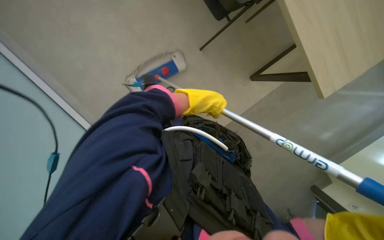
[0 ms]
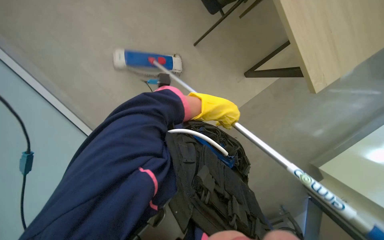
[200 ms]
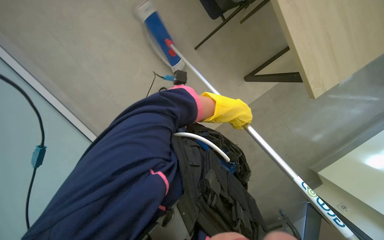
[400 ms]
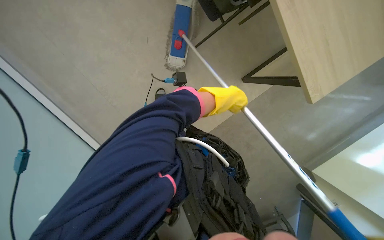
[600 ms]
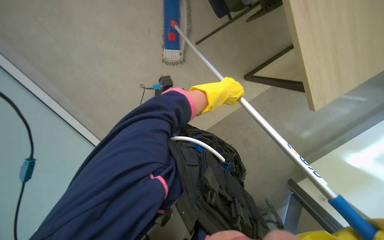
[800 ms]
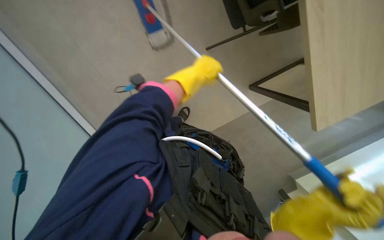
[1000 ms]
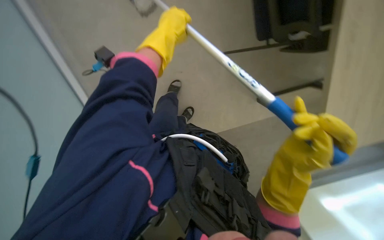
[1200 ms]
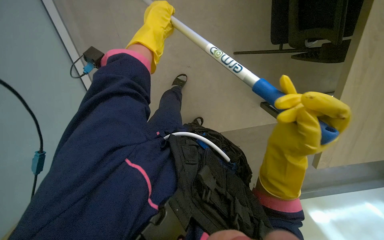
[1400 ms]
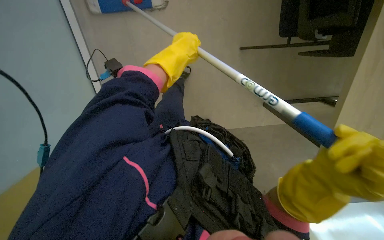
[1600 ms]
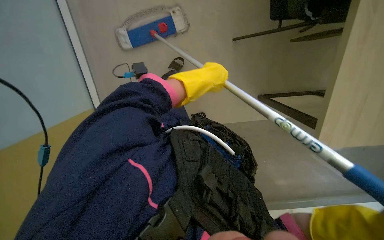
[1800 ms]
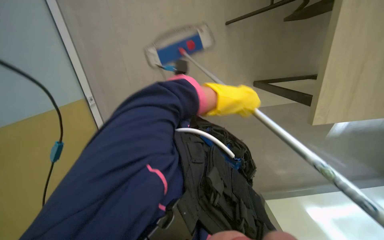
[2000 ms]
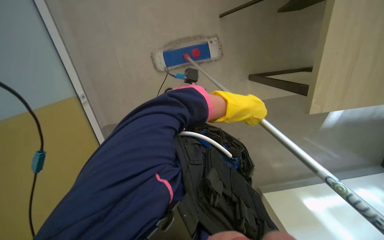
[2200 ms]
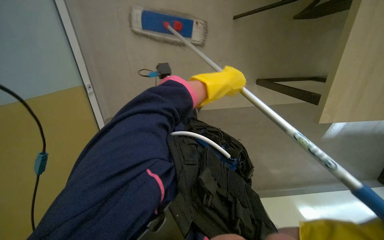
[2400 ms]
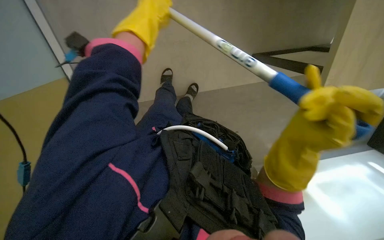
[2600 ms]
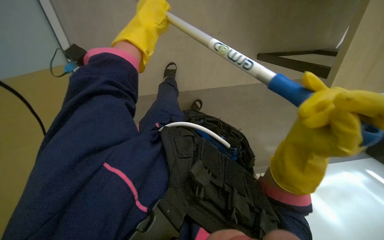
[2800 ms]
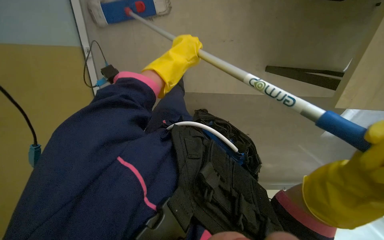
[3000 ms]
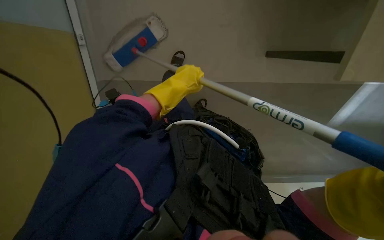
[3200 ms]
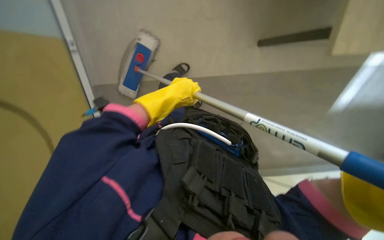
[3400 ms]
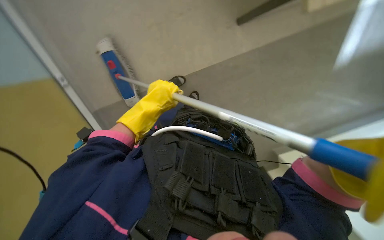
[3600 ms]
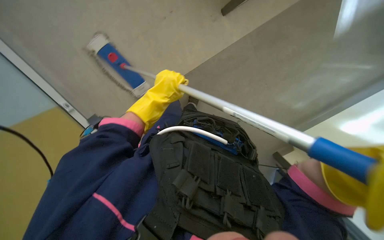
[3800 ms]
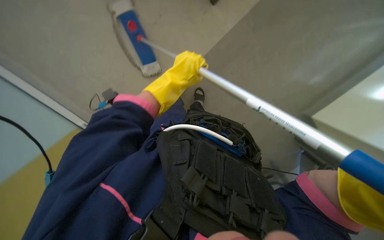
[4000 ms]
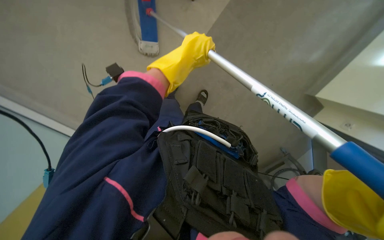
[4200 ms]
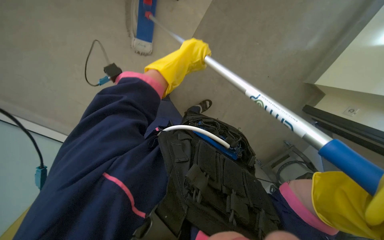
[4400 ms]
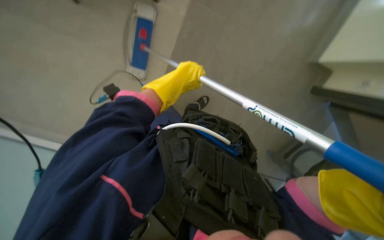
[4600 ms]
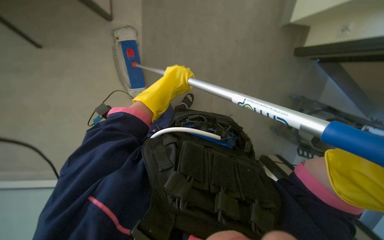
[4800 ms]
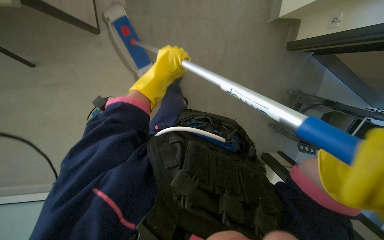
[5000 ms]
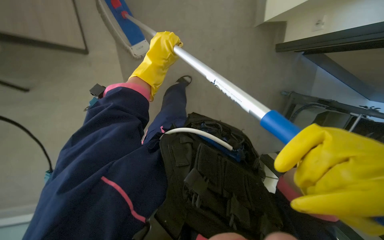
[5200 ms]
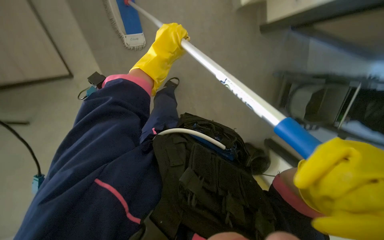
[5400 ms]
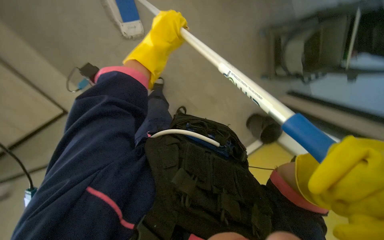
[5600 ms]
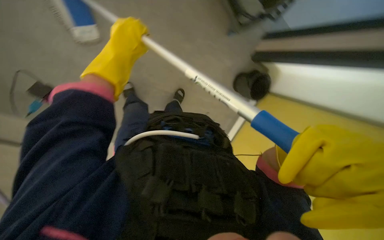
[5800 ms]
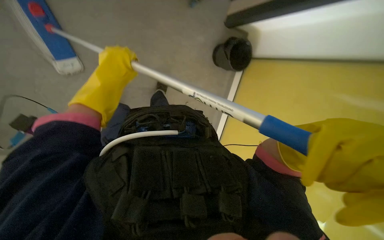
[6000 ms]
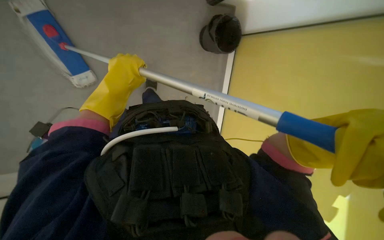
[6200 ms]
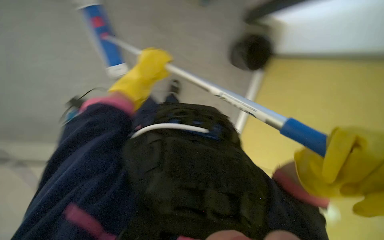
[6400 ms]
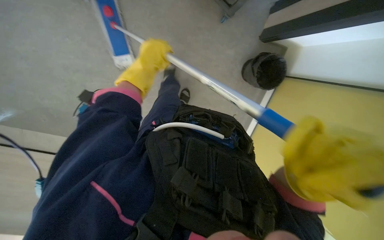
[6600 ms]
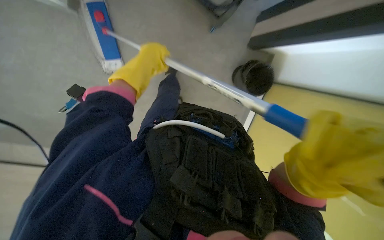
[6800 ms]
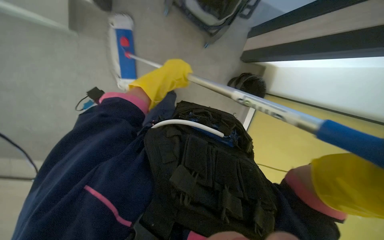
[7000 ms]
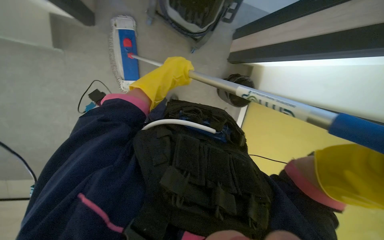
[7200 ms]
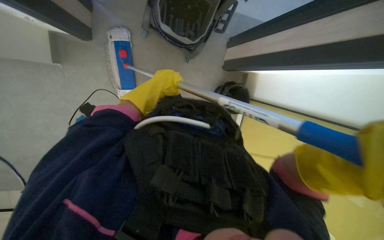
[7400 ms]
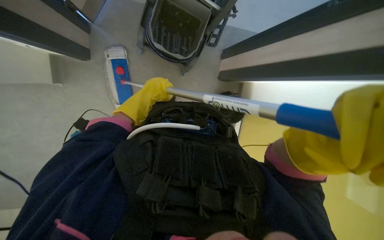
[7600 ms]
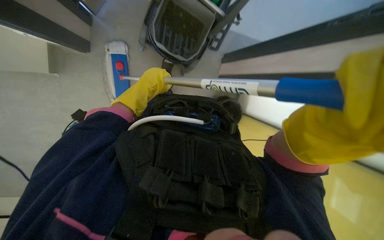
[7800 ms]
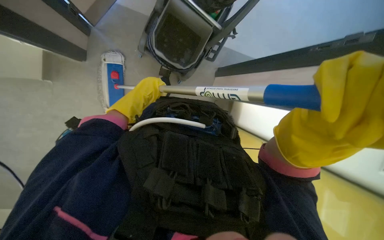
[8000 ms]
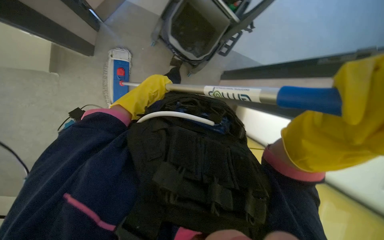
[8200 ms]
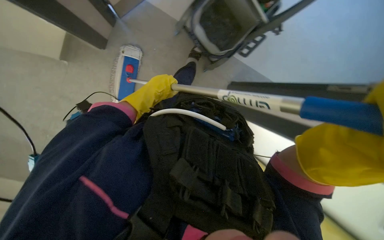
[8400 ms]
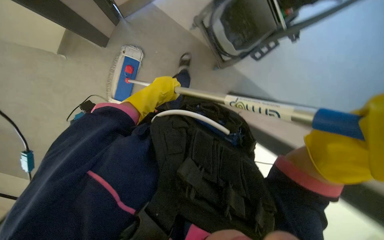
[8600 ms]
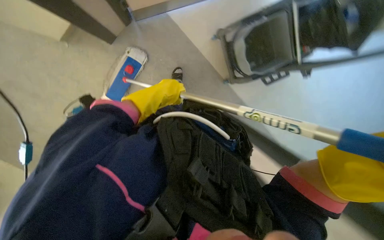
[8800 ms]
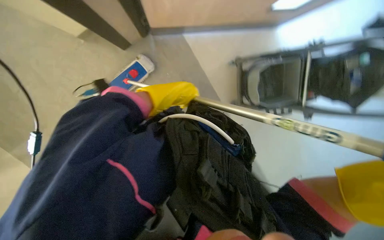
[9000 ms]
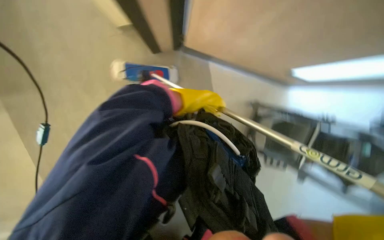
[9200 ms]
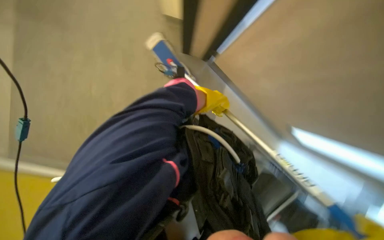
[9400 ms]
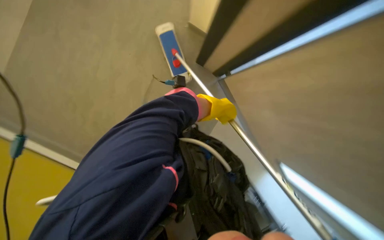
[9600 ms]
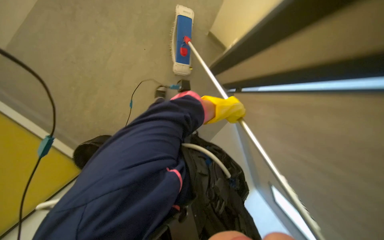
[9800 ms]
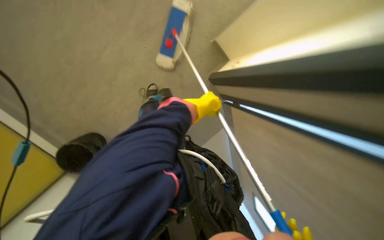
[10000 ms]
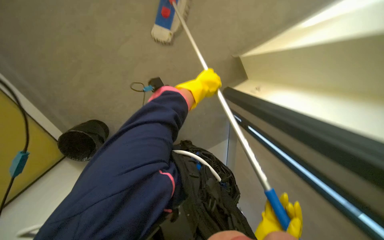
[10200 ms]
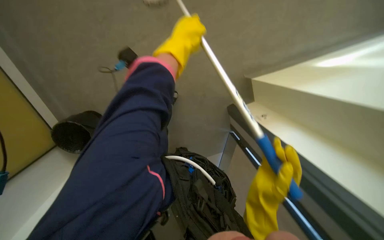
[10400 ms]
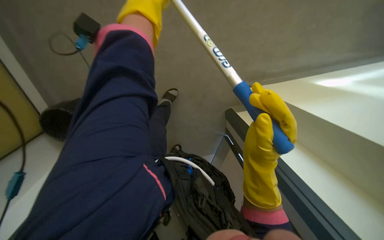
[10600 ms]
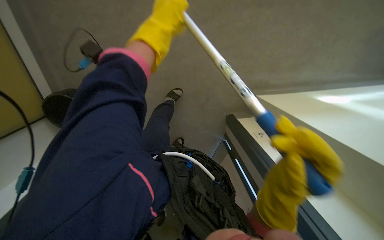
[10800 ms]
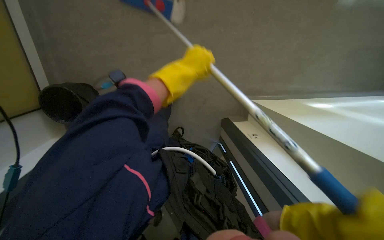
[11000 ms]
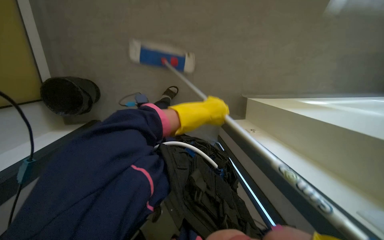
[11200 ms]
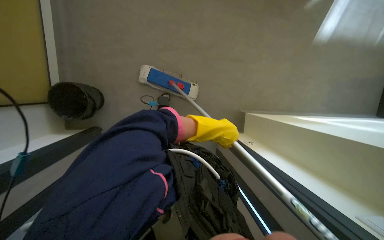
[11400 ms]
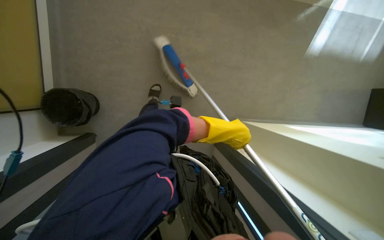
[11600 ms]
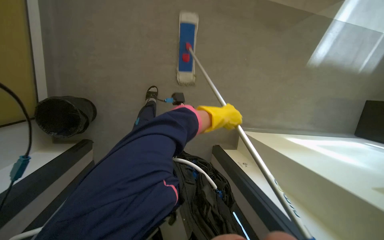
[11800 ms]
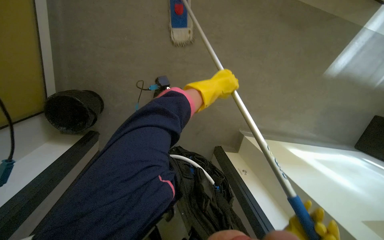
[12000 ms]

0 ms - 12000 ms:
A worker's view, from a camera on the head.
Job: mopping floor.
The whole recording: Mopping office floor. The worker mops the office floor, moving chairs as needed.
0 ms - 1600 ms: The left hand reaches about 5 cm to the right, then returns.
1600 ms - 3000 ms: The left hand reaches some 15 cm to the right, then returns.
3000 ms - 4400 ms: The left hand goes down the picture and returns, about 10 cm each way.
4400 ms - 6000 ms: The head rotates some 30 degrees to the right.
6000 ms - 7600 ms: The left hand heads to the right and farther from the camera, covering some 15 cm.
7600 ms - 9000 ms: The wearer looks approximately 10 degrees further upward.
9000 ms - 10400 ms: Everything in view rotates approximately 25 degrees clockwise. The left hand goes some 15 cm up the picture, and reaches about 15 cm to the right, then returns.
10400 ms - 12000 ms: The camera sweeps to the right, by about 15 degrees.

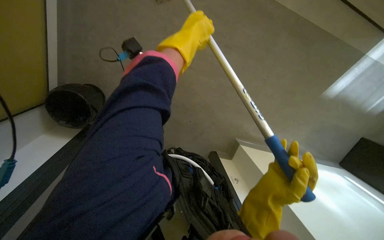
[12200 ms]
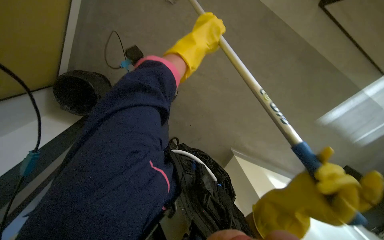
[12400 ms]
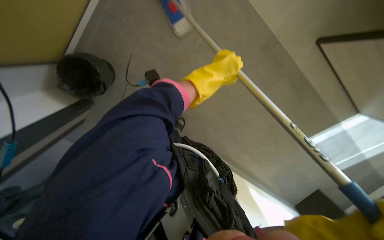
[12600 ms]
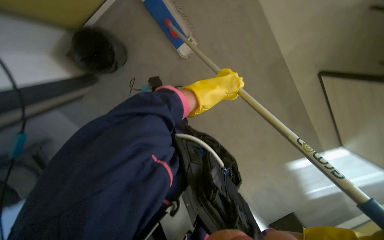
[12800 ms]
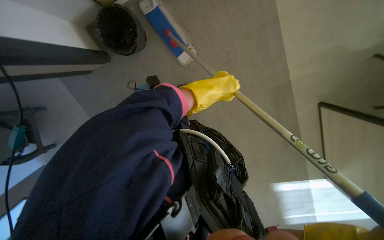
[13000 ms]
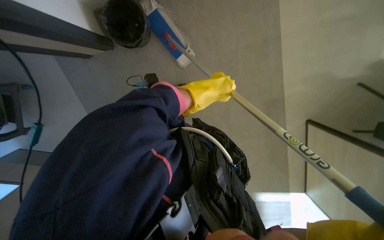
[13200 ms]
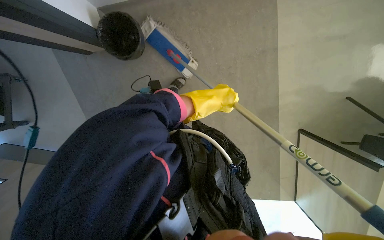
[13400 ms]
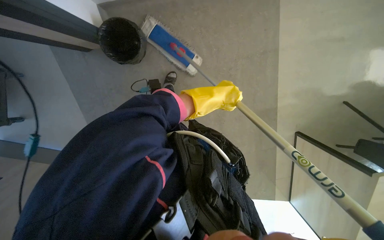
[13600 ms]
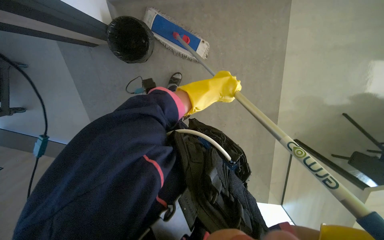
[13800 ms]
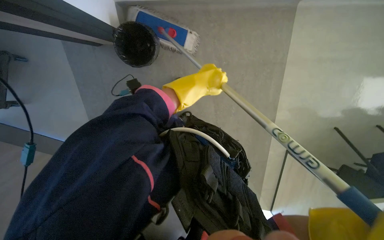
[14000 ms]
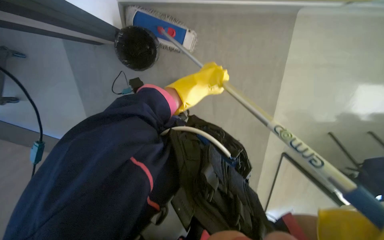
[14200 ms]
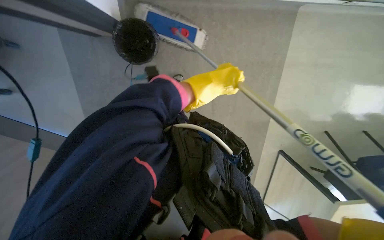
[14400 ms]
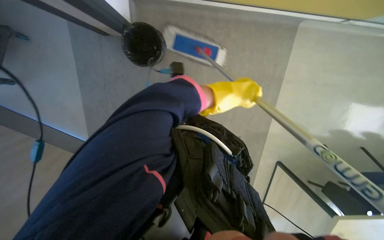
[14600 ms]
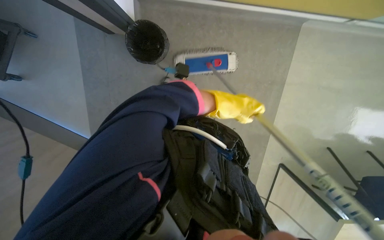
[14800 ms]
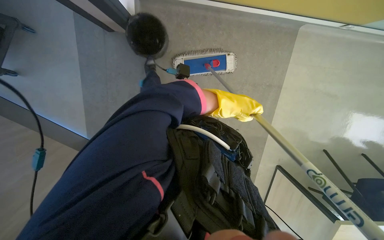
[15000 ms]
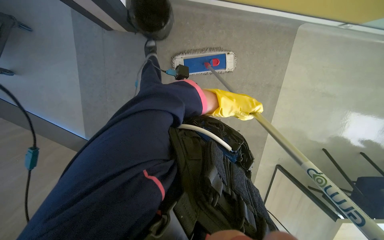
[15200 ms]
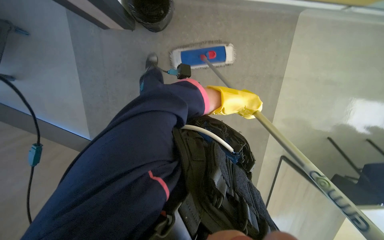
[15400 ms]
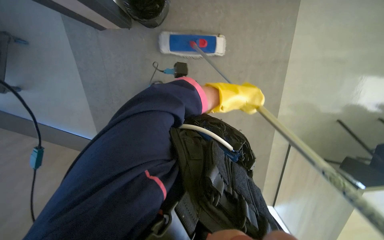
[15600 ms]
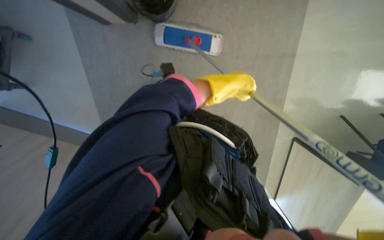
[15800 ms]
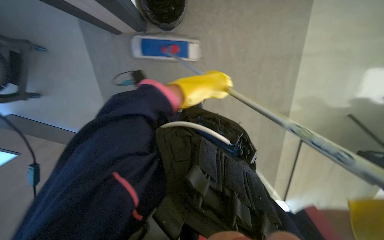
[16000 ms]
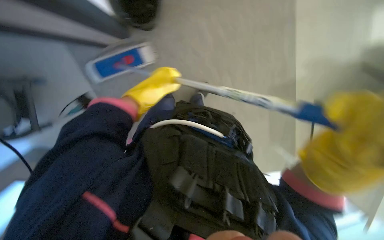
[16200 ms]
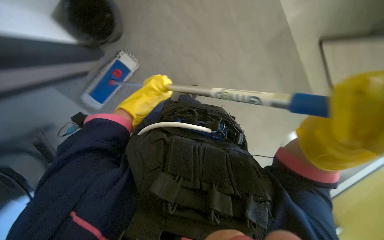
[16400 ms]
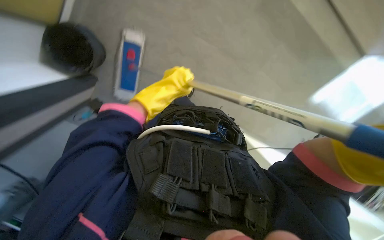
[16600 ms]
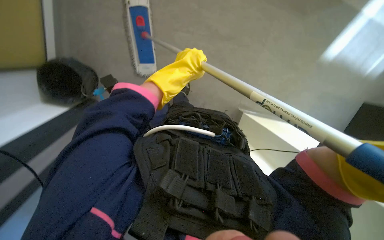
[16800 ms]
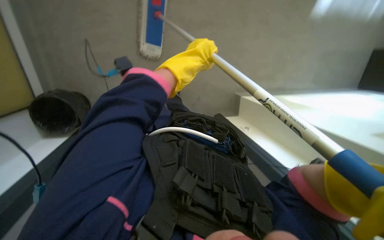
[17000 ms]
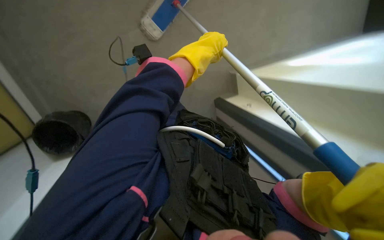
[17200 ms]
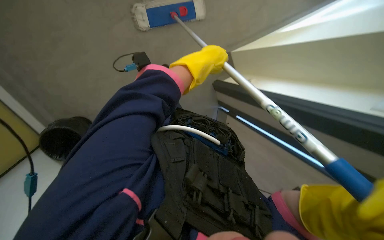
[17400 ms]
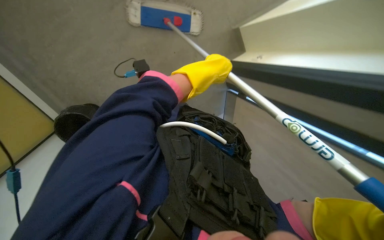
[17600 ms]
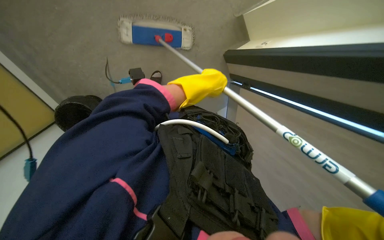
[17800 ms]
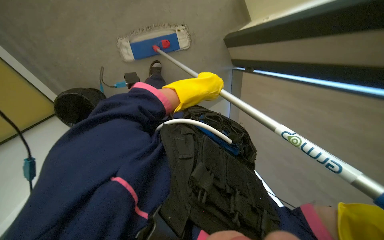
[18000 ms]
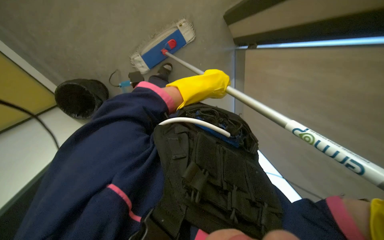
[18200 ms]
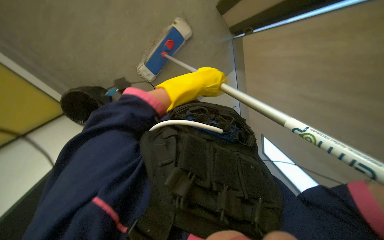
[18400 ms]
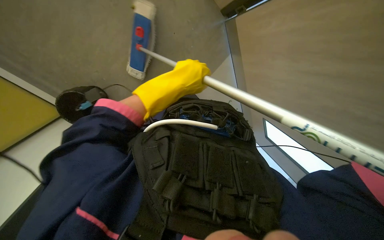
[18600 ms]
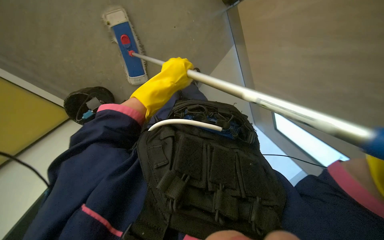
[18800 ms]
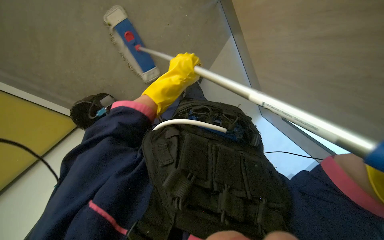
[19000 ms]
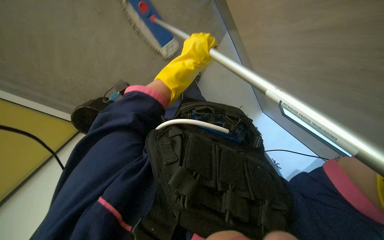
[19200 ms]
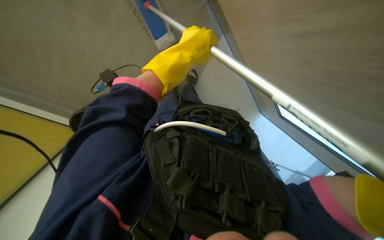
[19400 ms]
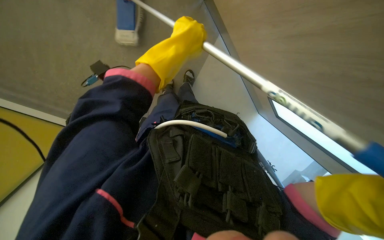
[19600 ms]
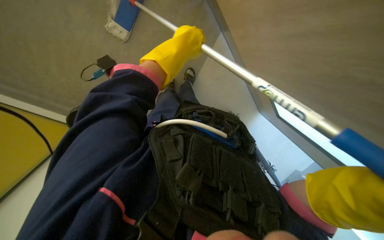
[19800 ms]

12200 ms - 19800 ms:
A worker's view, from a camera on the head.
Job: mopping floor.
The whole recording: Mopping office floor. The worker mops the office floor, moving chairs as needed.
12200 ms - 13800 ms: The scene rotates clockwise by approximately 40 degrees.
15200 ms - 16800 ms: Everything in view rotates roughly 30 degrees counterclockwise.
18200 ms - 19800 ms: The left hand heads to the left, covering about 10 cm.
